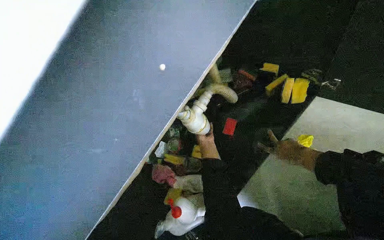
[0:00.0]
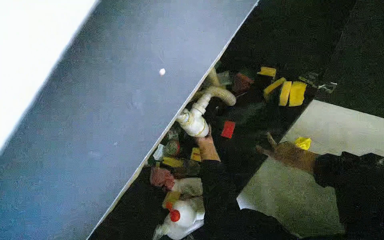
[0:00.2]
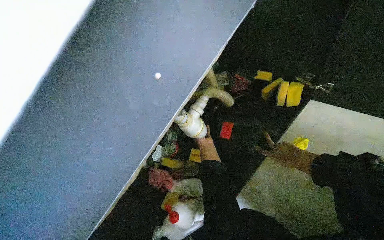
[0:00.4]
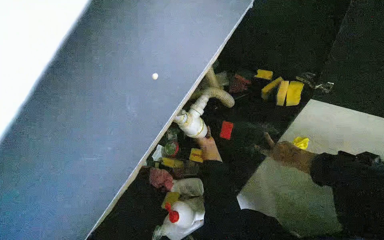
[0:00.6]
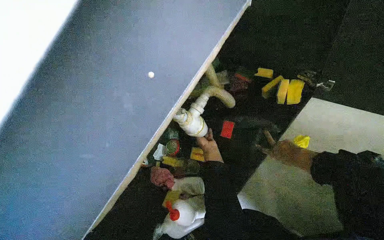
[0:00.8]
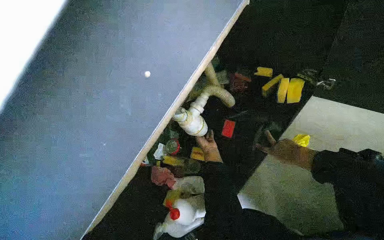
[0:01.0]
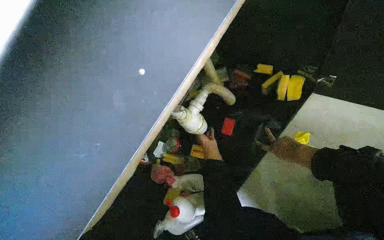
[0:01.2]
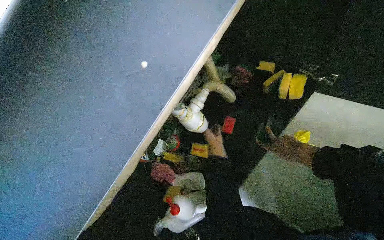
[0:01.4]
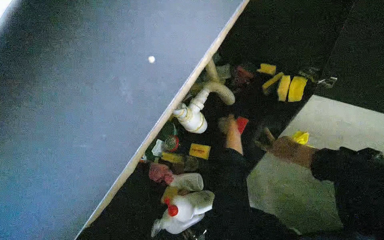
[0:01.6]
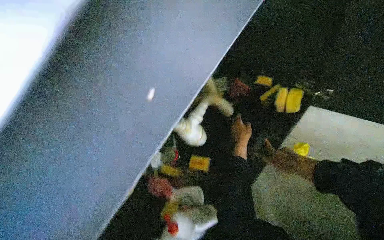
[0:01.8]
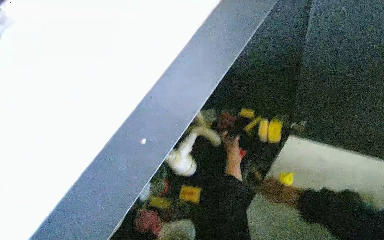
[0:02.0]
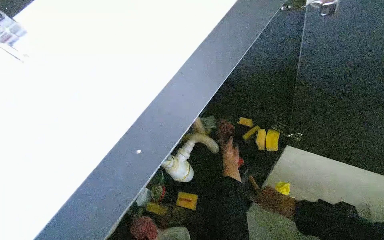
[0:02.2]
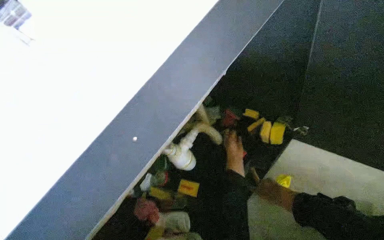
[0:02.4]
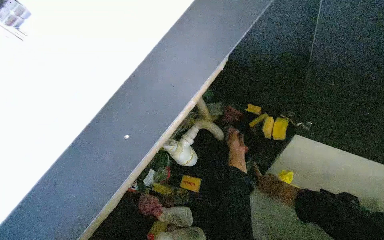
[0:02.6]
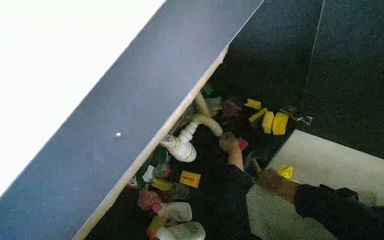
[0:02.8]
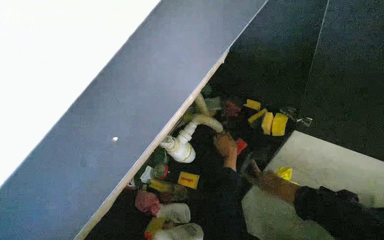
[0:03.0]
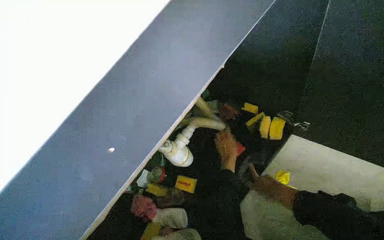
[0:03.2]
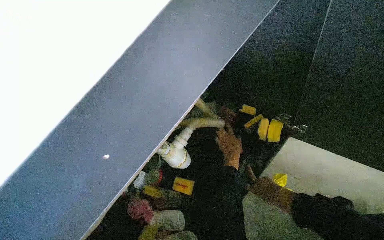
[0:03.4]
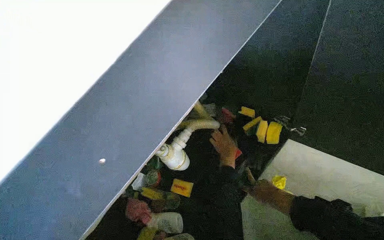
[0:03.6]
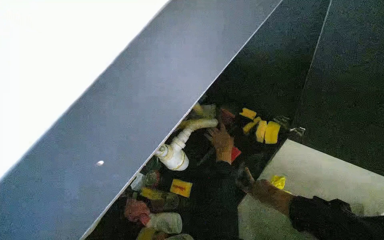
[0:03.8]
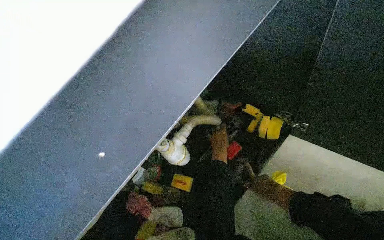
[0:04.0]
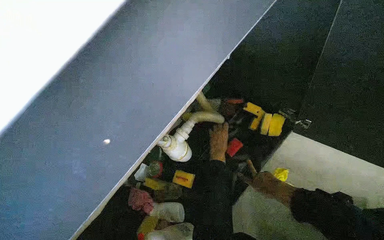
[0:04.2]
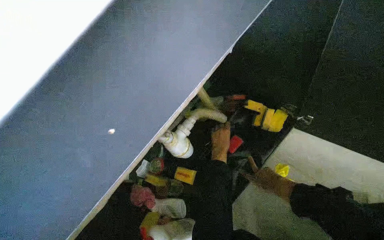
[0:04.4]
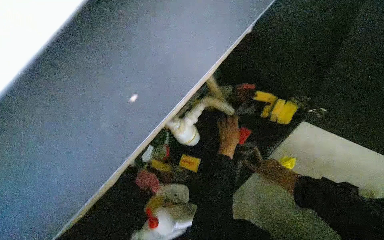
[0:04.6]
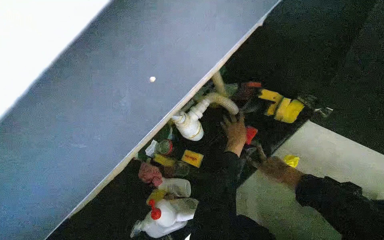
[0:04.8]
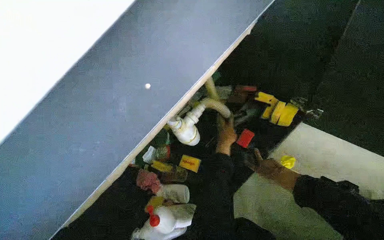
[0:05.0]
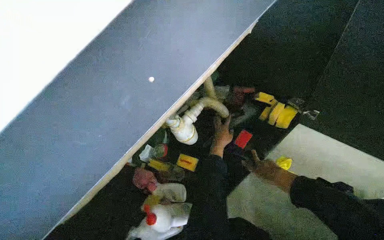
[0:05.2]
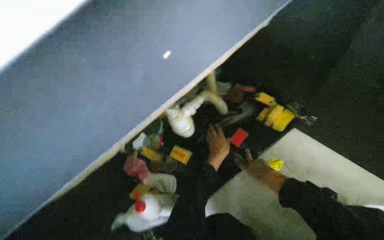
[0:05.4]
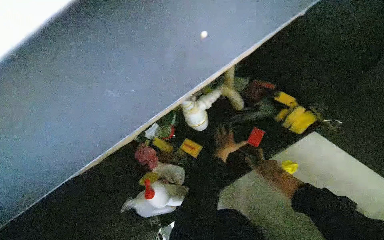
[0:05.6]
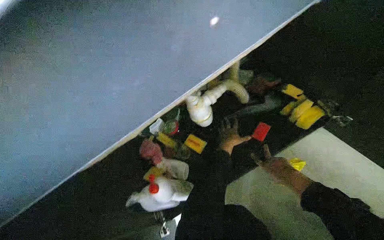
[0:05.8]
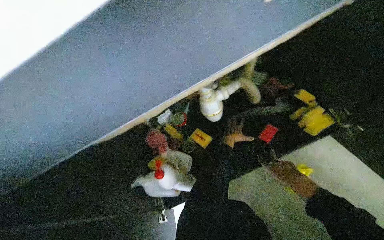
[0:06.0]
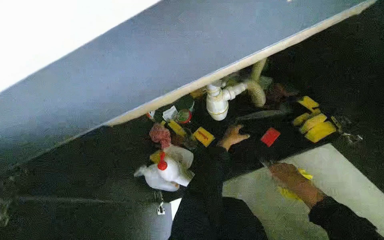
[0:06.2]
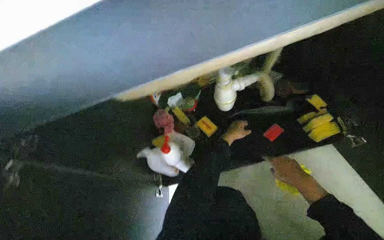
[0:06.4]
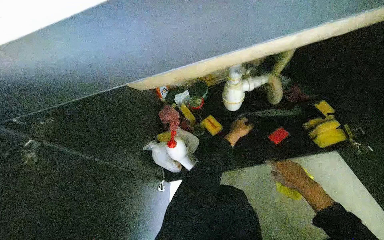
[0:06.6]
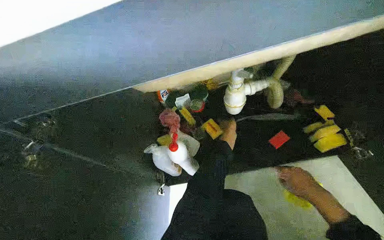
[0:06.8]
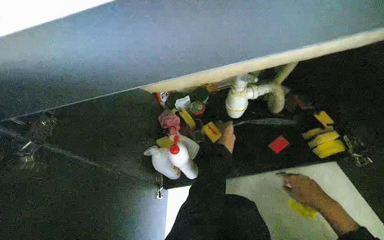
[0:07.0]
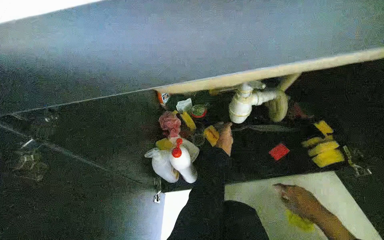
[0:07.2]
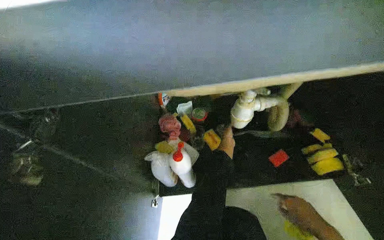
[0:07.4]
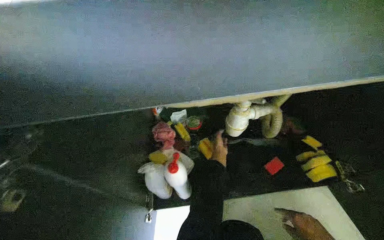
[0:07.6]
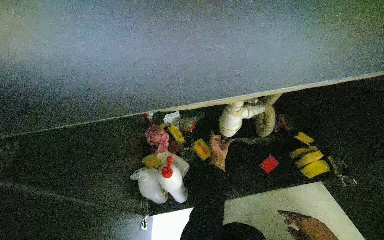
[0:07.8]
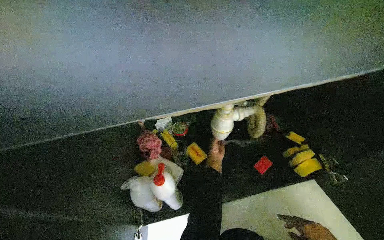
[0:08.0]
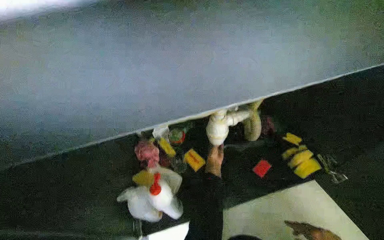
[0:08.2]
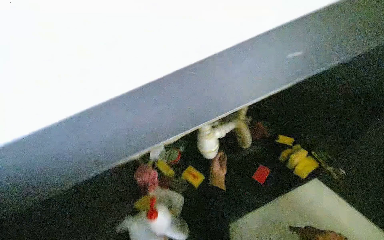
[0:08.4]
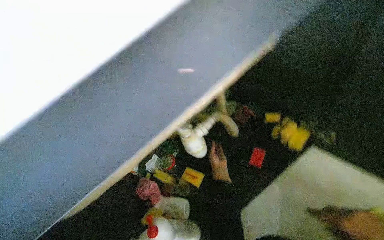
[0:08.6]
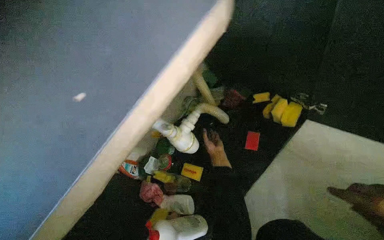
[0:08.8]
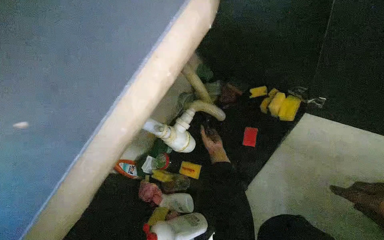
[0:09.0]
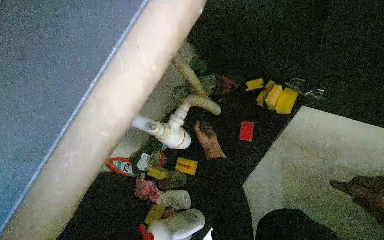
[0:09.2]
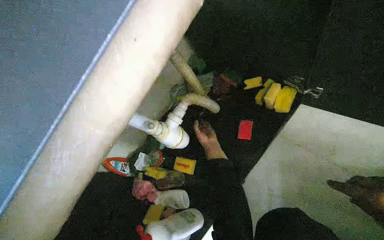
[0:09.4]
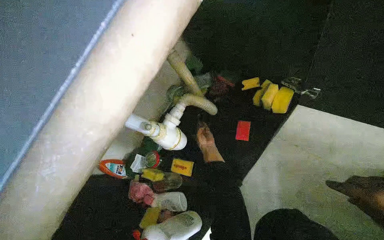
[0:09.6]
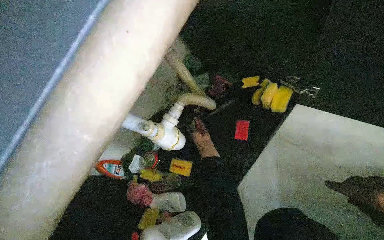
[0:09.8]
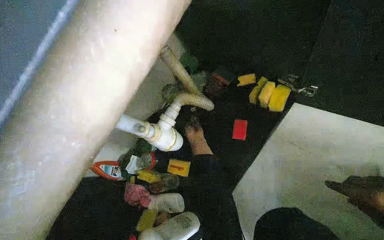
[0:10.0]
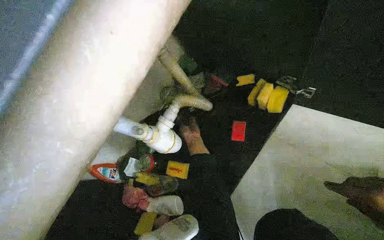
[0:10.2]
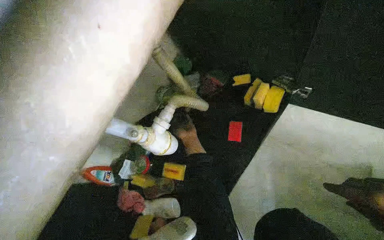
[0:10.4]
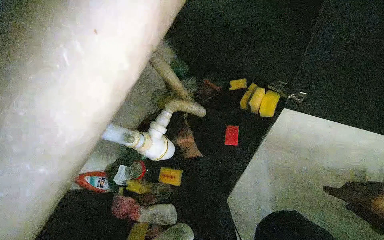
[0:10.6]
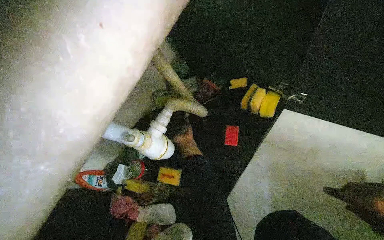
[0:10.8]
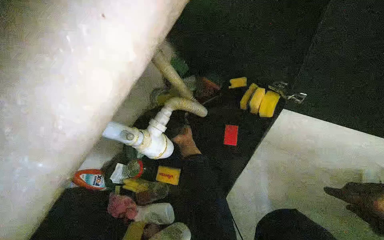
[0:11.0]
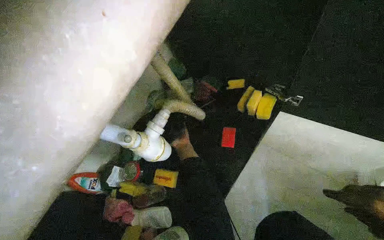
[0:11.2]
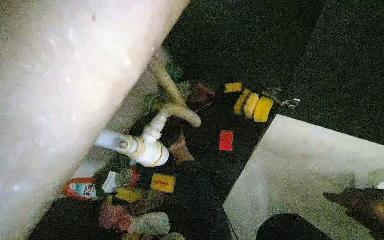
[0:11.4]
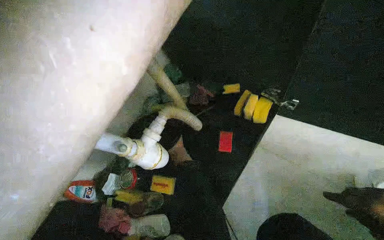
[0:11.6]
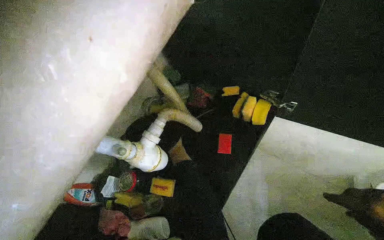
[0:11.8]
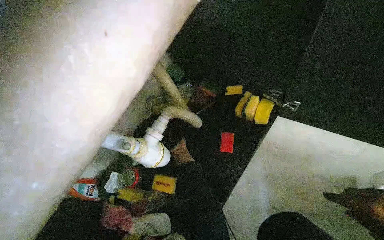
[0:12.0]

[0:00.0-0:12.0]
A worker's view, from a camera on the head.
Job: cleaning kitchen.
The whole recording: Unloading items from under sink cabinet. The worker opens the cabinet doors and removes various cleaning supplies and kitchenware from under the sink.
0:04.4 to 0:06.0: The right hand swings nearer and farther, some 25 cm each way, with 2 reversals.
0:06.0 to 0:07.6: The right hand goes some 15 cm to the left and nearer to the camera.
0:07.6 to 0:09.0: Everything in view rotates roughly 45 degrees counterclockwise.

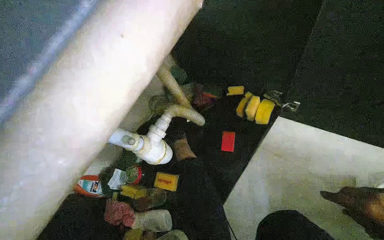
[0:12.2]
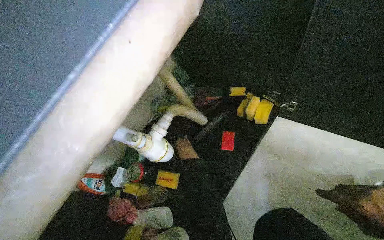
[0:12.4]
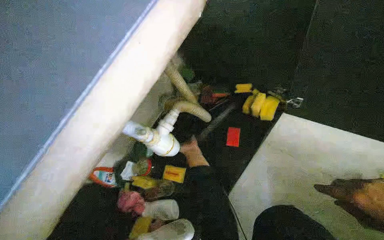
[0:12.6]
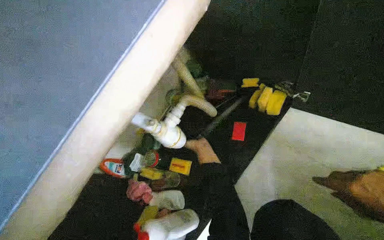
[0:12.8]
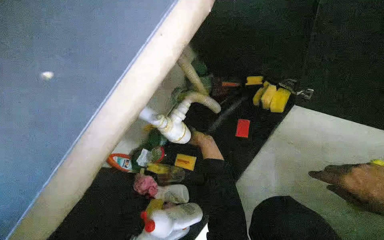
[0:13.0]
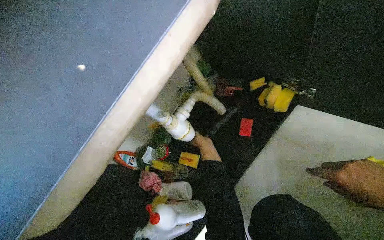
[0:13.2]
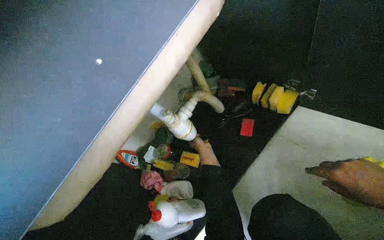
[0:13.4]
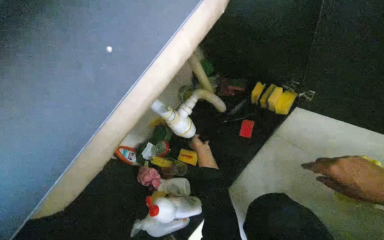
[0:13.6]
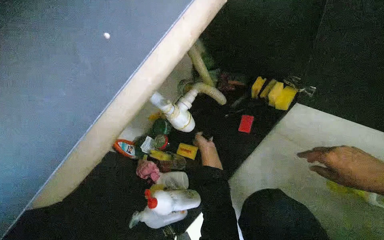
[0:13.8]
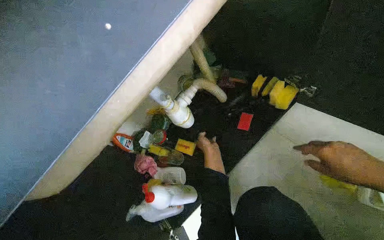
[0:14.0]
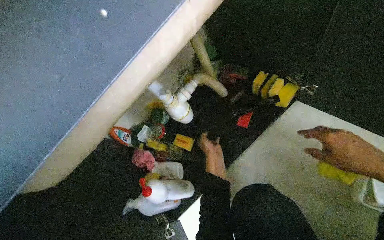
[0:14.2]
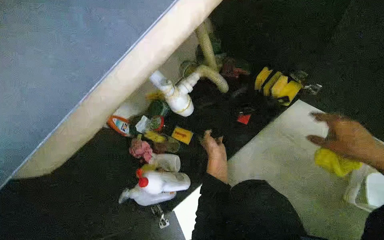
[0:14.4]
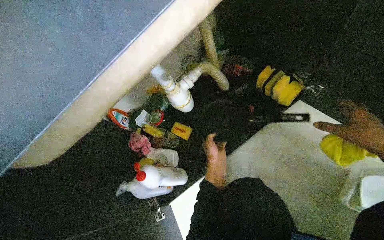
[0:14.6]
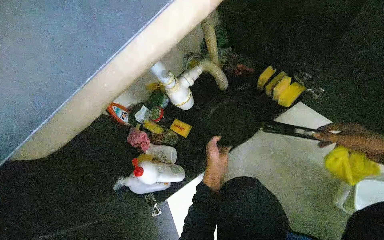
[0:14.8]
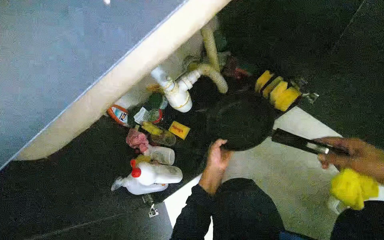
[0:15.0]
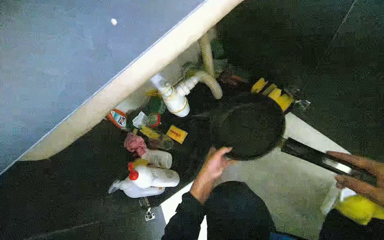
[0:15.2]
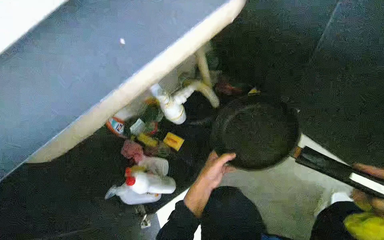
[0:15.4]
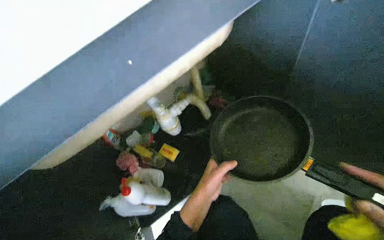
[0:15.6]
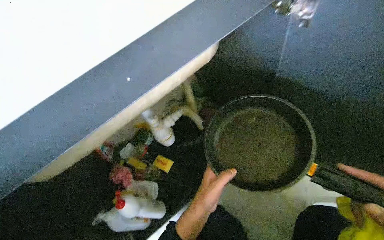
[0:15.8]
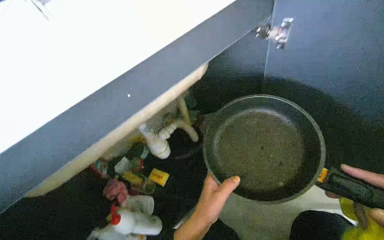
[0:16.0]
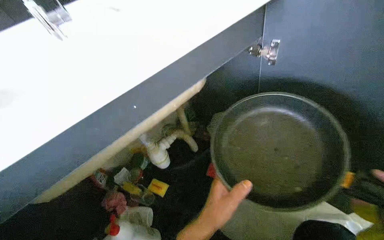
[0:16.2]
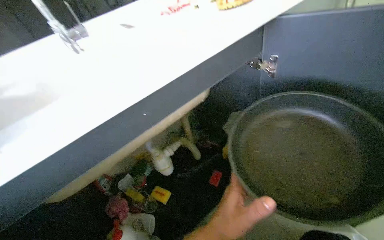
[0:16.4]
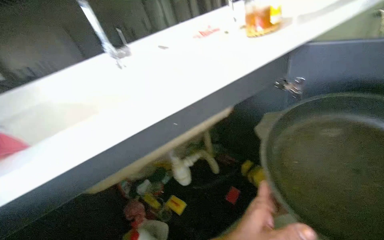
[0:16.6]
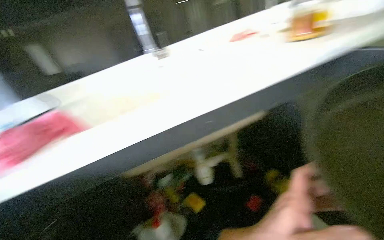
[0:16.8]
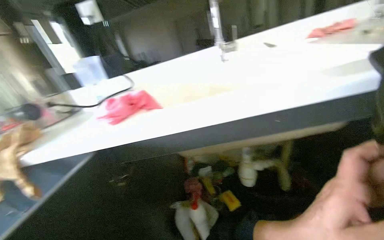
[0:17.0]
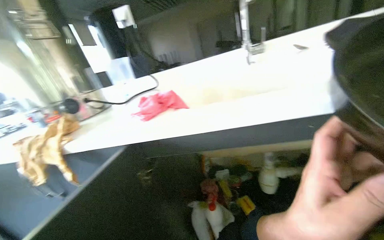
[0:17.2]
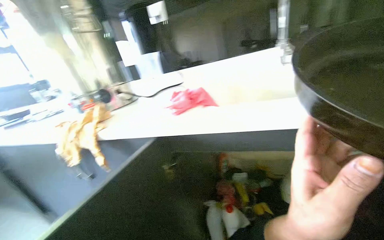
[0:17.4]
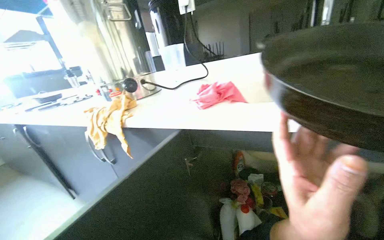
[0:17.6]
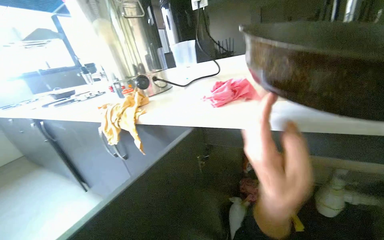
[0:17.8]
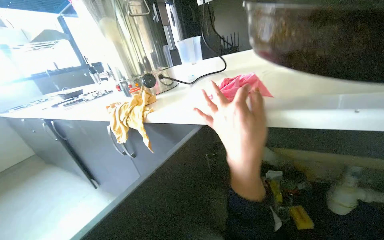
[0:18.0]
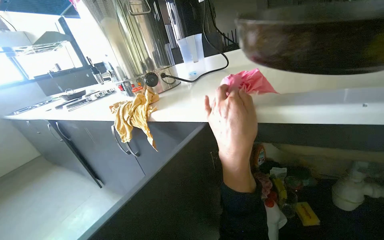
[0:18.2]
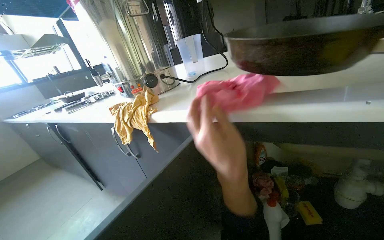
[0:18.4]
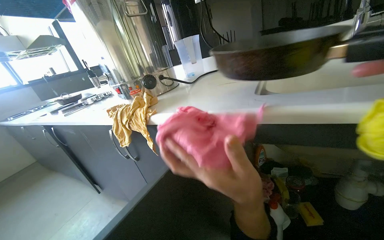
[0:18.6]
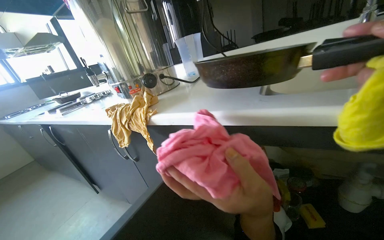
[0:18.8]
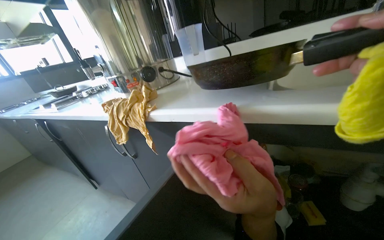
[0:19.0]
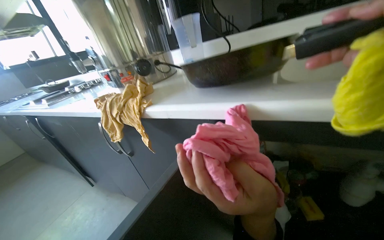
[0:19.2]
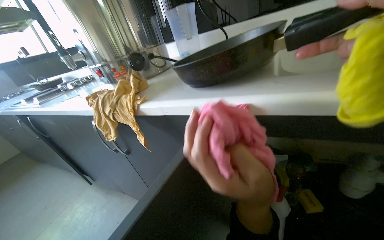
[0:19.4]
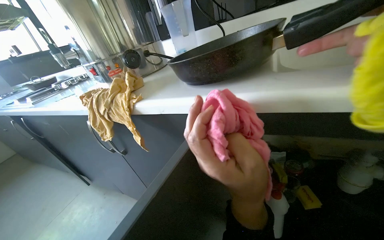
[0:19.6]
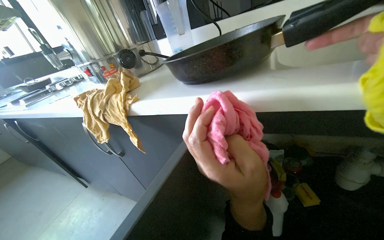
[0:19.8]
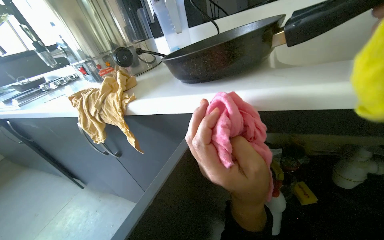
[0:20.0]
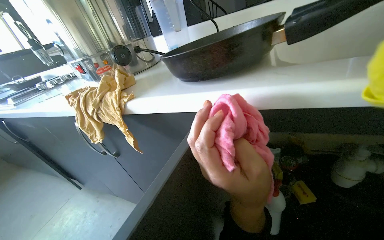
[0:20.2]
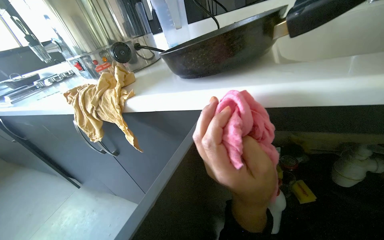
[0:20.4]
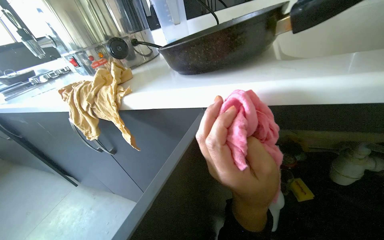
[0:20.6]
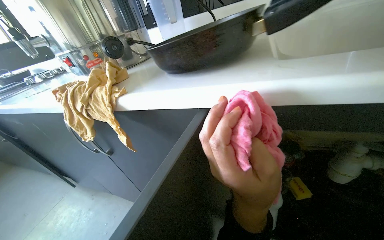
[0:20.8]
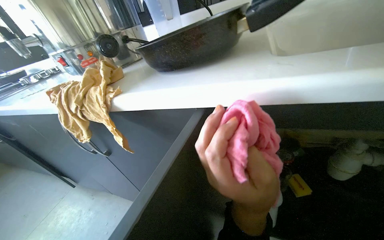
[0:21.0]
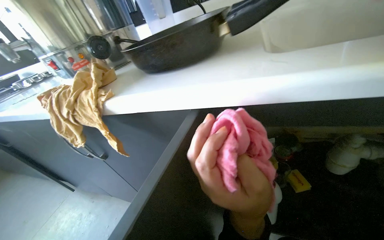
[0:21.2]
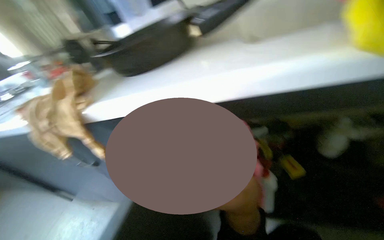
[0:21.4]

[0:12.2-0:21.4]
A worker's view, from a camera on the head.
Job: cleaning kitchen.
The whole recording: Unloading items from under sink cabinet. The worker opens the cabinet doors and removes various cleaning supplies and kitchenware from under the sink.
0:13.8 to 0:15.2: The right hand moves about 10 cm nearer to the camera and comes back.
0:15.2 to 0:16.8: The view tilts roughly 30 degrees upward.
0:16.8 to 0:18.4: The head turns to the left by about 45 degrees.
